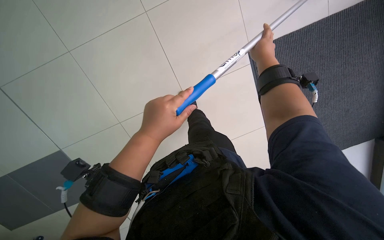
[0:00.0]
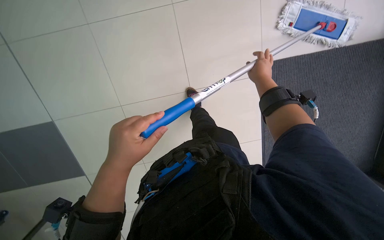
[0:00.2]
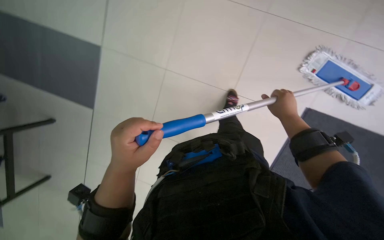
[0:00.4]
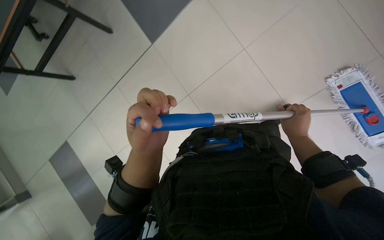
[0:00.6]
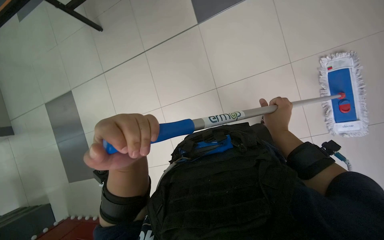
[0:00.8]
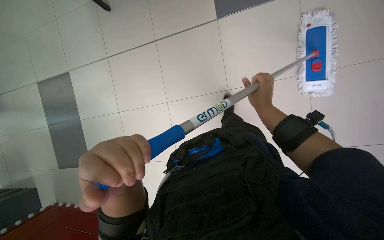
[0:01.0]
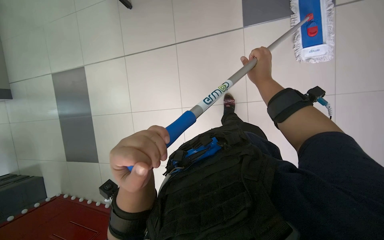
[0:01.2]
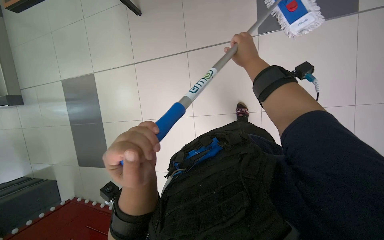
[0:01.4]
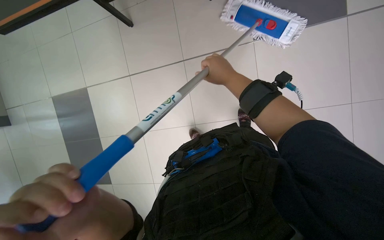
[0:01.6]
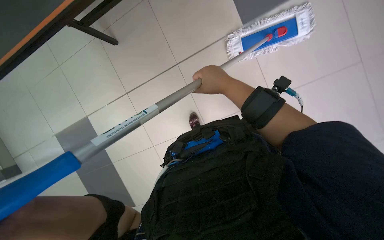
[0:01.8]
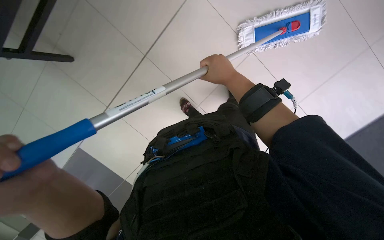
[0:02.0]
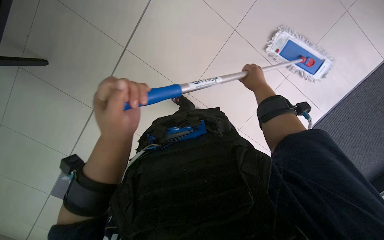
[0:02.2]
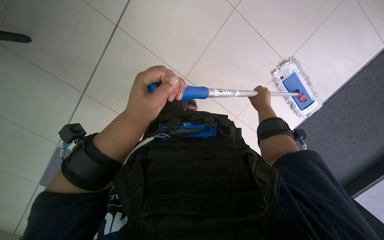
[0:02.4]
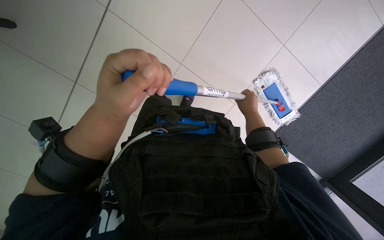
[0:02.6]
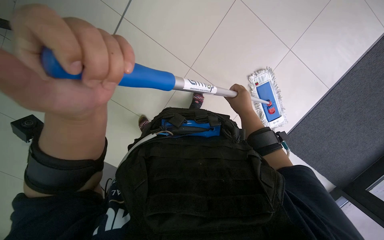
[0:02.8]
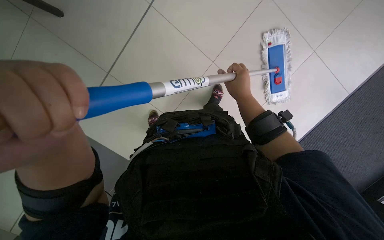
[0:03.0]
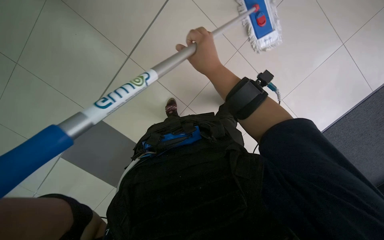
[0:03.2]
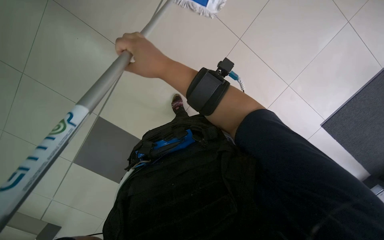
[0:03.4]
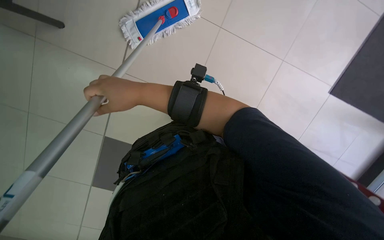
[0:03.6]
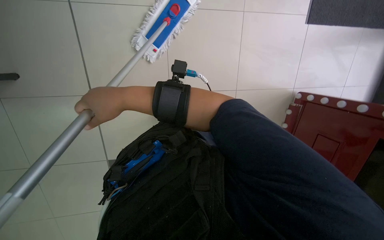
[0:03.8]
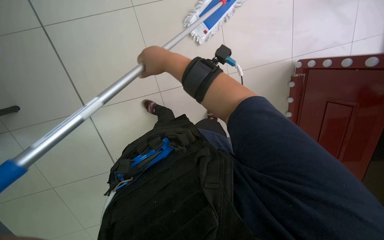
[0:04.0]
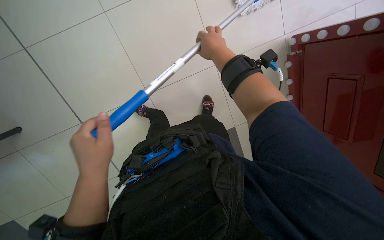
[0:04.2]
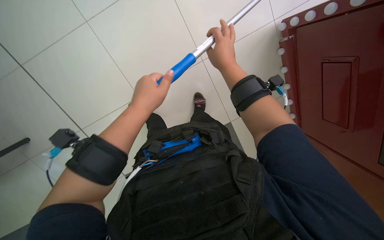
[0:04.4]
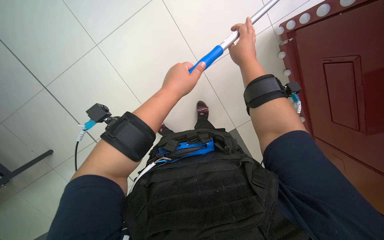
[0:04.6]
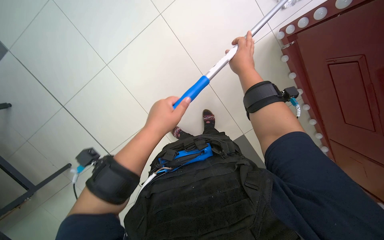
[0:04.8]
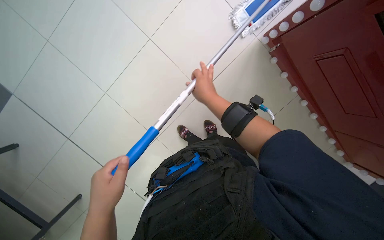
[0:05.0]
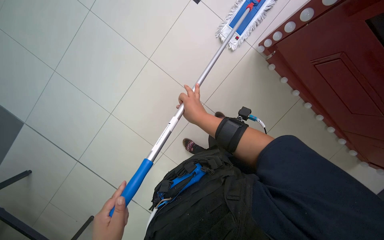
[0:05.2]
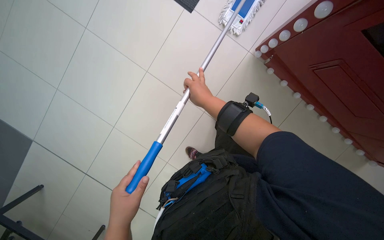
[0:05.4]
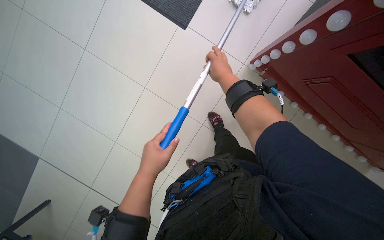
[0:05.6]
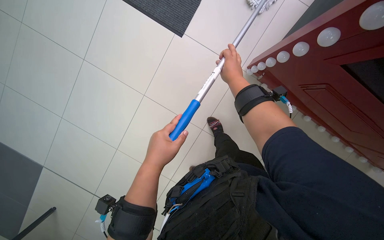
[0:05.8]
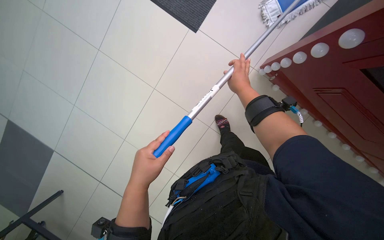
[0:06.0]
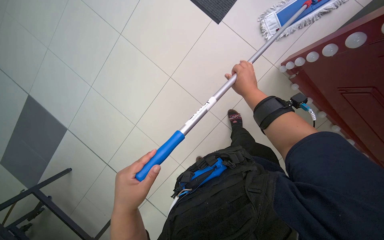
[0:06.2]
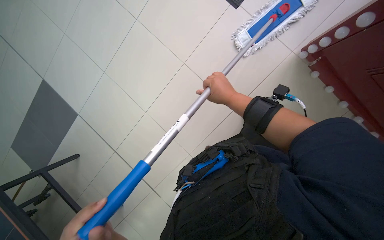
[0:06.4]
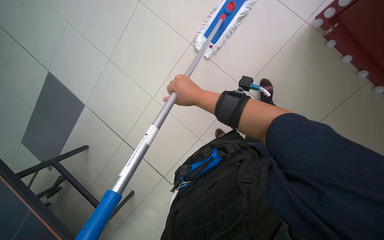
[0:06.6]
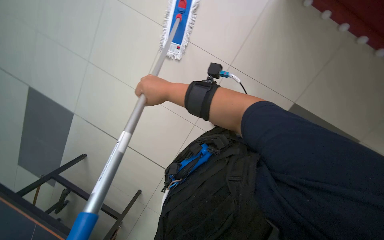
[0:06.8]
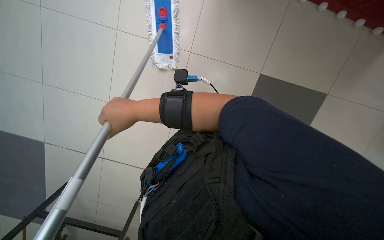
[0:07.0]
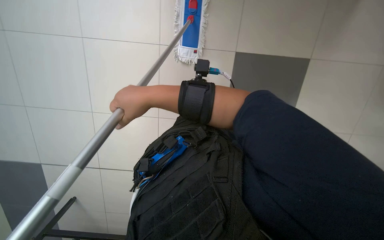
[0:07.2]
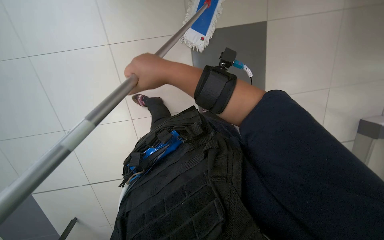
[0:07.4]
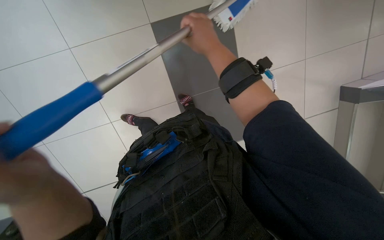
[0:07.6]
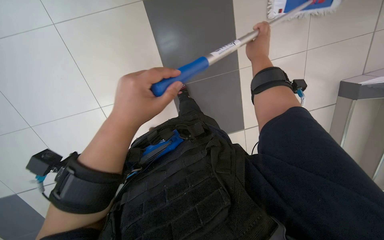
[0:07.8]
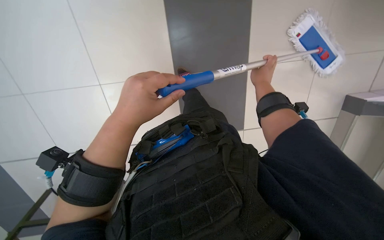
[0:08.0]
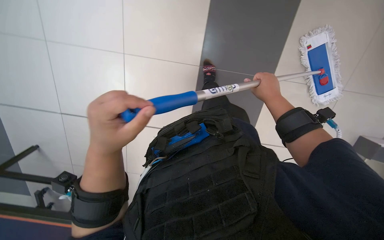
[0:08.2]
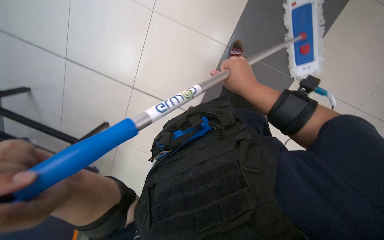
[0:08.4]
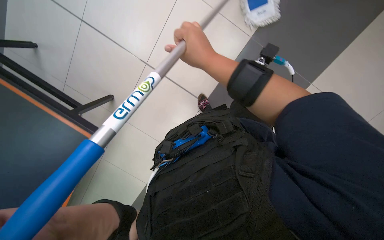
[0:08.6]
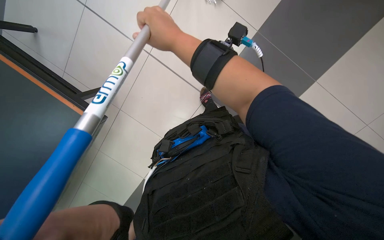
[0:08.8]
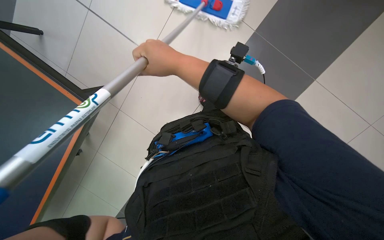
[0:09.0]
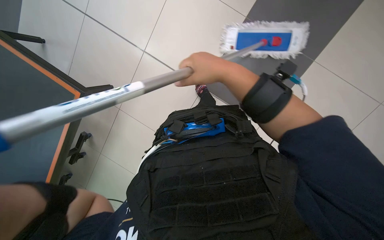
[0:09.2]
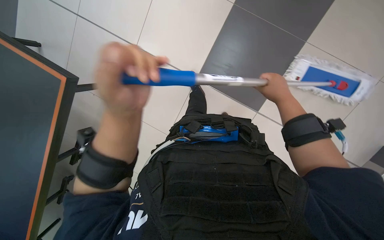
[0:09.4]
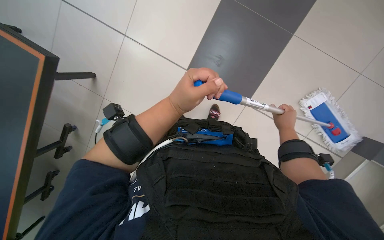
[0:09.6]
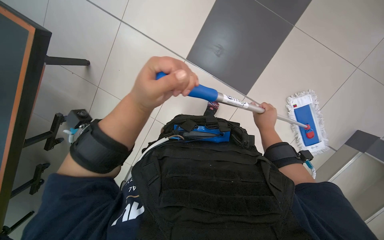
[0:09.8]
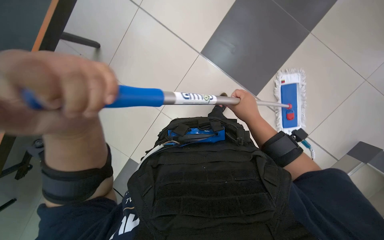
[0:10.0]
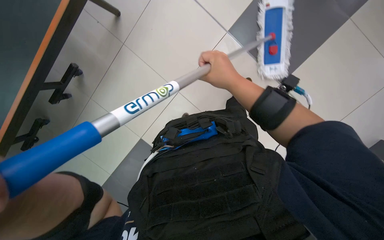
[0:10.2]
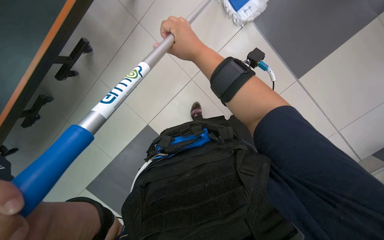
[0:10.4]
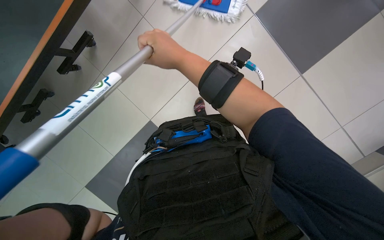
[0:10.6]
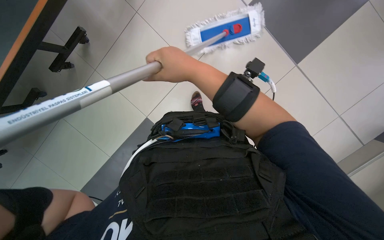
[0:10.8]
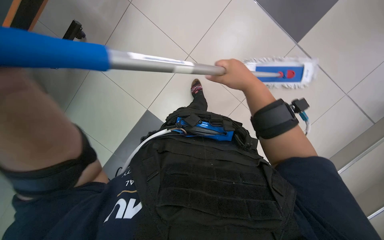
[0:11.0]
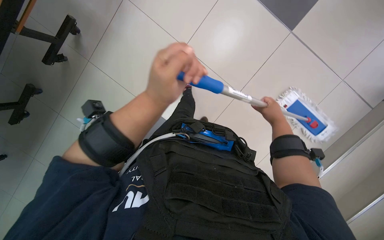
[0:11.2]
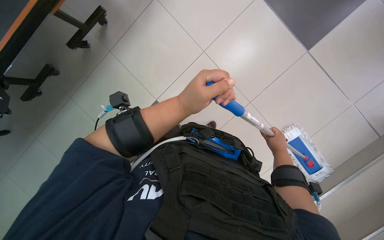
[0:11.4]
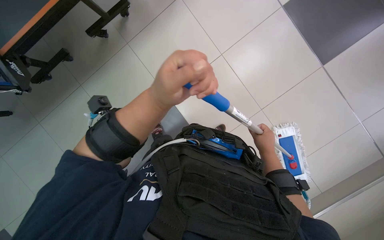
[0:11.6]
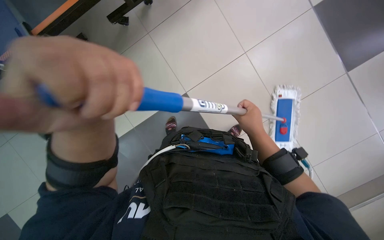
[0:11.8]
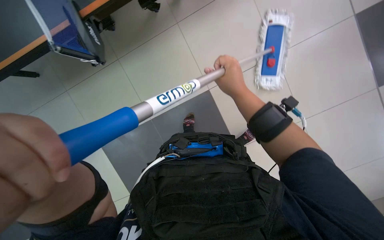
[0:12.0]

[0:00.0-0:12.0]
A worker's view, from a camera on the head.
Job: mopping floor.
The whole recording: Mopping the floor. The worker wrings the mop head, attaches it to the handle, and mops the floor.
0:00.0 to 0:01.6: The left hand heads down the picture, covering roughly 25 cm. Meanwhile the right hand reaches about 20 cm down the picture, then returns.
0:01.6 to 0:03.0: The right hand travels to the right and back again, some 10 cm each way.
0:03.0 to 0:04.4: The right hand reaches approximately 15 cm to the left, then returns.
0:06.0 to 0:07.6: The right hand goes to the left and returns, about 30 cm each way.
0:07.6 to 0:09.0: The right hand reaches about 10 cm to the right, then returns.
0:09.0 to 0:10.4: The right hand goes to the right and returns, roughly 30 cm each way.
0:10.4 to 0:12.0: The right hand moves about 20 cm to the right and comes back.

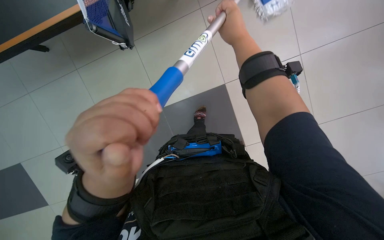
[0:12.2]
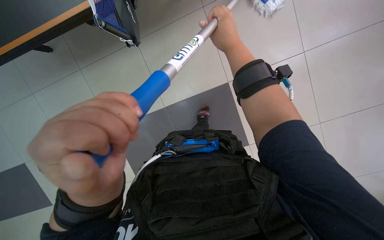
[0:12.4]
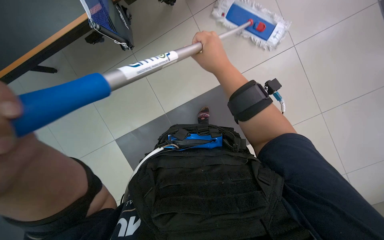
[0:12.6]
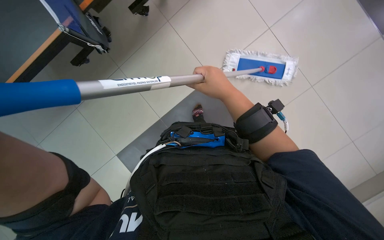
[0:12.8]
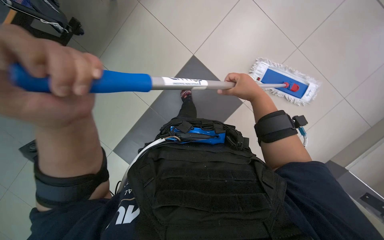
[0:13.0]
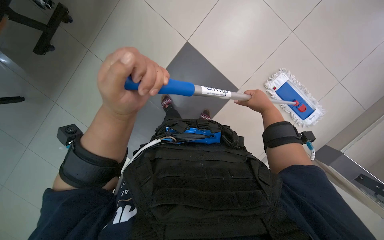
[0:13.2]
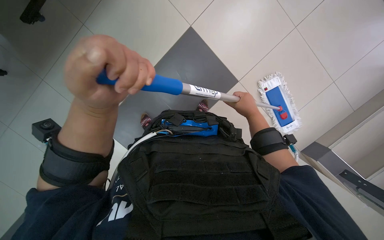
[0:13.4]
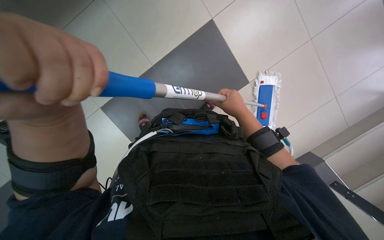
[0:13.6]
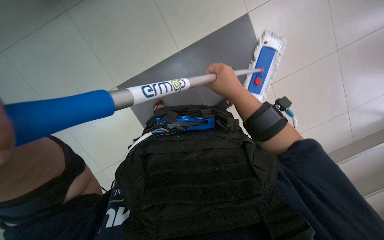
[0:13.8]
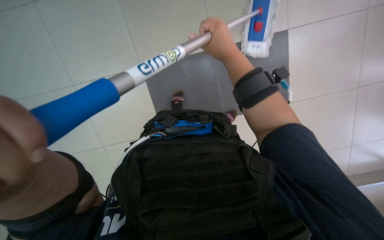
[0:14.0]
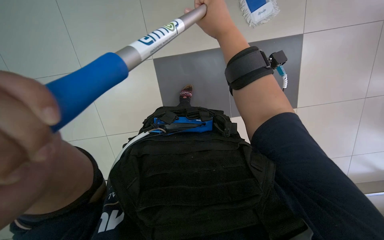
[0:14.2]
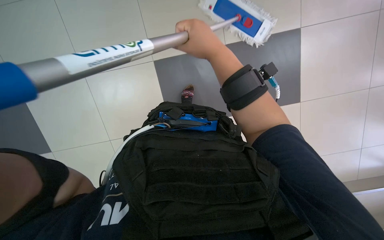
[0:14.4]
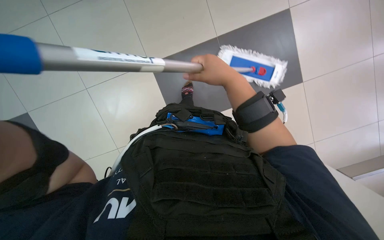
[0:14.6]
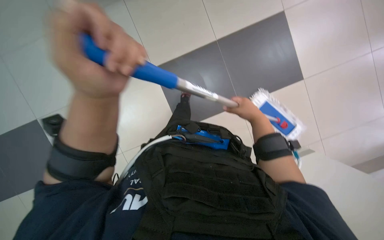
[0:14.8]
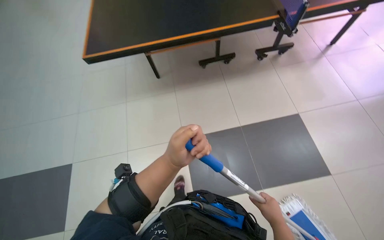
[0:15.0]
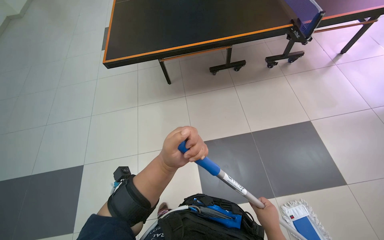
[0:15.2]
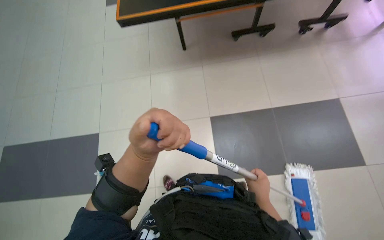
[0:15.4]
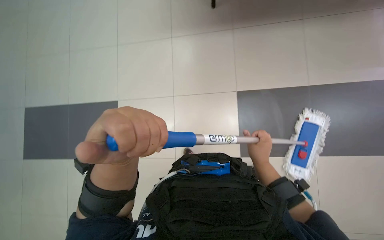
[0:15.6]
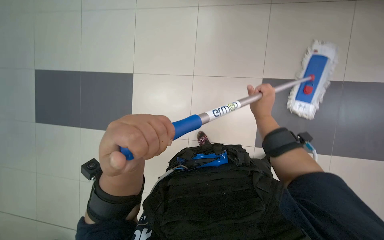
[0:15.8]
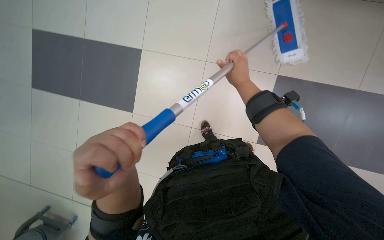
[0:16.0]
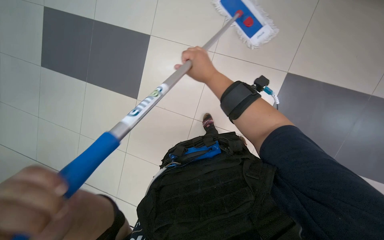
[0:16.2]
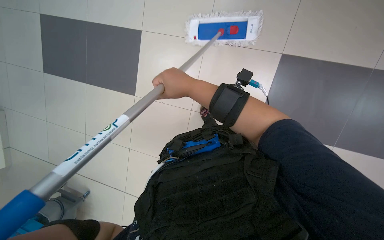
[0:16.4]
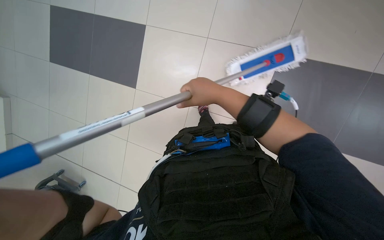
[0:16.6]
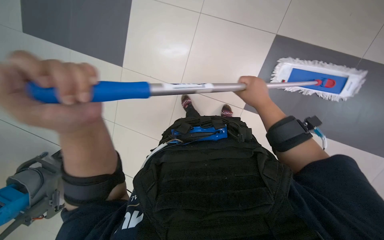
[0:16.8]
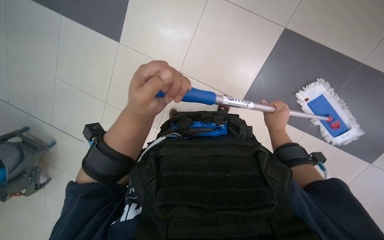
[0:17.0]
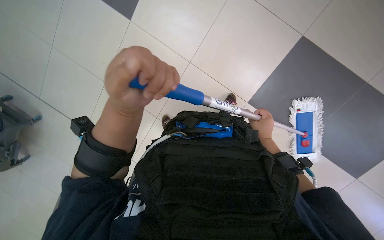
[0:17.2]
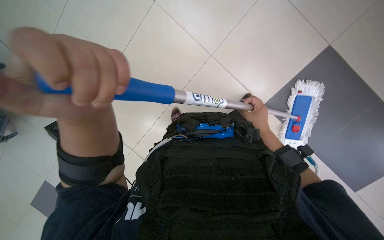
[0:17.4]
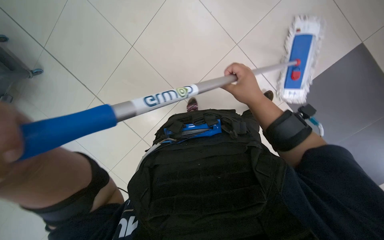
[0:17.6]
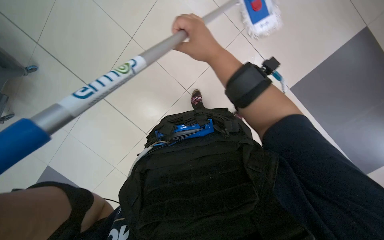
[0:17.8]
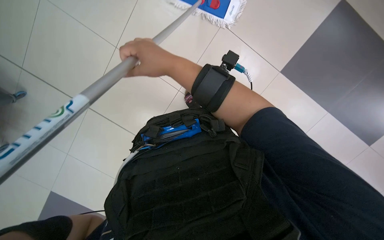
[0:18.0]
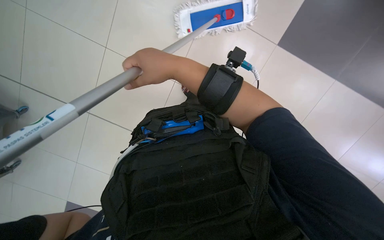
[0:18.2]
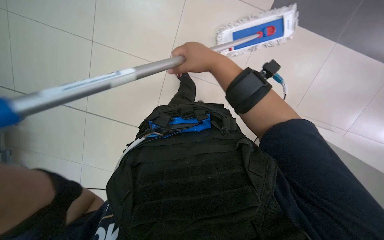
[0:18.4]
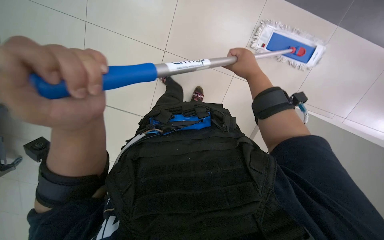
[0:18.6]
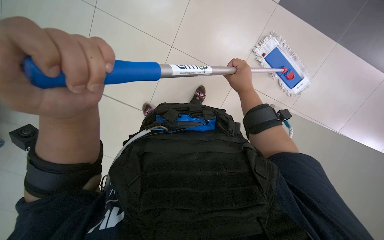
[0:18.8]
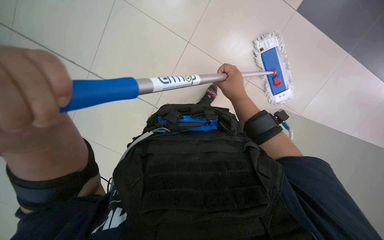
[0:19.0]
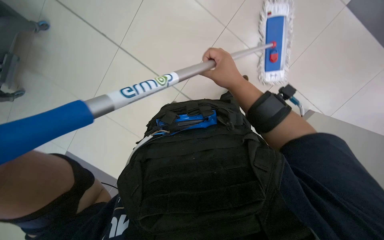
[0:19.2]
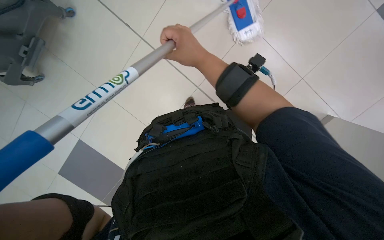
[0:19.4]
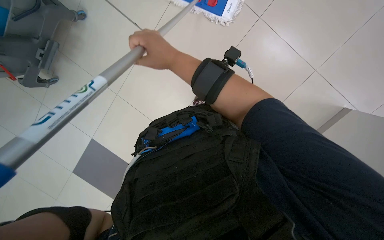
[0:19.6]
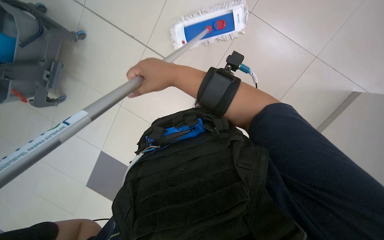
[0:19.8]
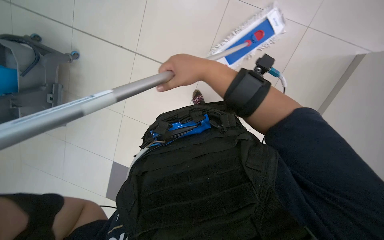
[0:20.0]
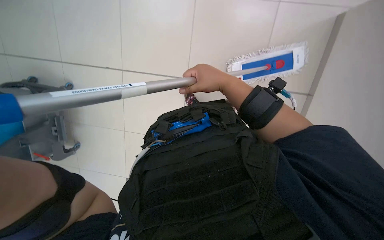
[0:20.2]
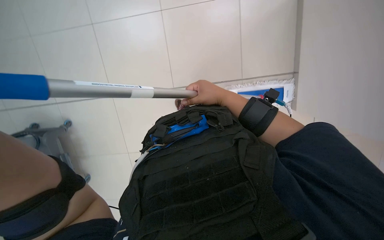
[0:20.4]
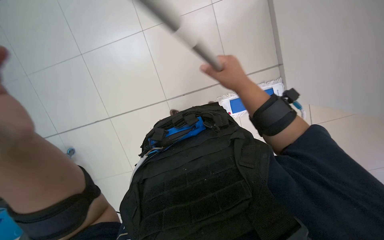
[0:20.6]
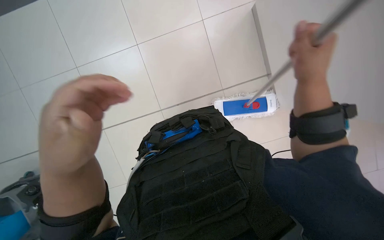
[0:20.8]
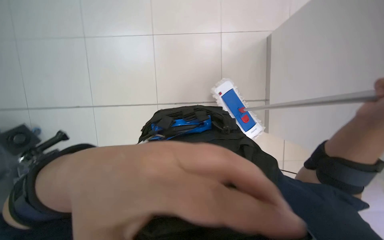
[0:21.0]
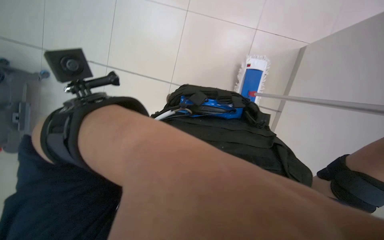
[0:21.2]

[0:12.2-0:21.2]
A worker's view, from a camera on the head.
Job: mopping floor.
The whole recording: Mopping the floor. The worker wrings the mop head, attaches it to the handle, and mops the floor.
0:12.2 to 0:13.8: The right hand shifts about 20 cm down the picture.
0:13.8 to 0:15.2: The view tilts roughly 10 degrees upward. The right hand heads down the picture, covering some 25 cm.
0:15.2 to 0:16.6: The wearer looks some 15 degrees further downward.
0:16.6 to 0:18.2: The view tips downward by about 15 degrees.
0:18.2 to 0:19.8: The right hand goes to the right and returns, approximately 15 cm each way.
